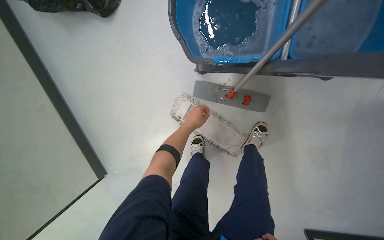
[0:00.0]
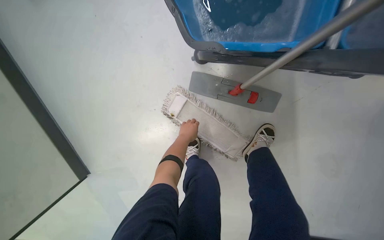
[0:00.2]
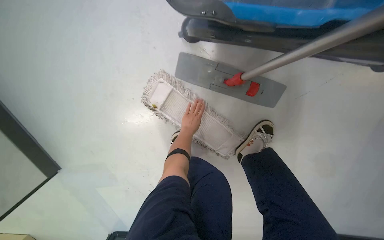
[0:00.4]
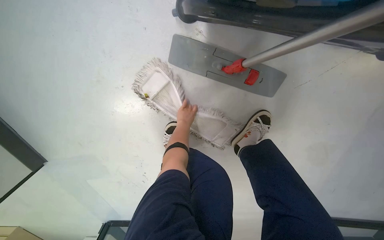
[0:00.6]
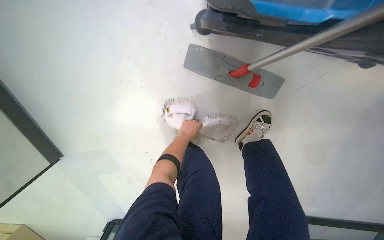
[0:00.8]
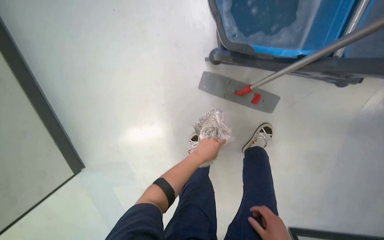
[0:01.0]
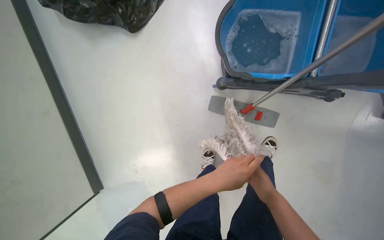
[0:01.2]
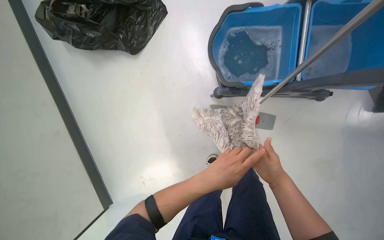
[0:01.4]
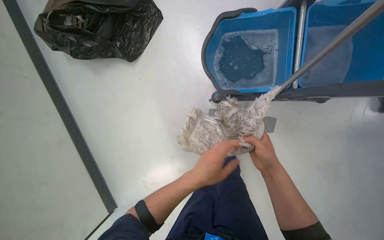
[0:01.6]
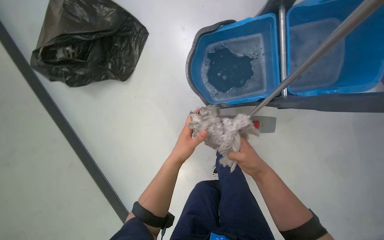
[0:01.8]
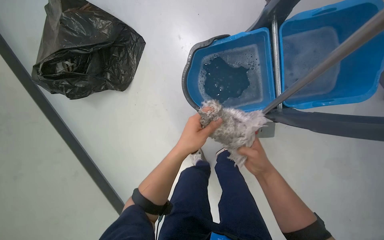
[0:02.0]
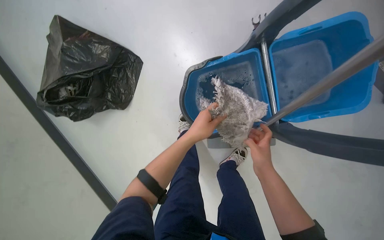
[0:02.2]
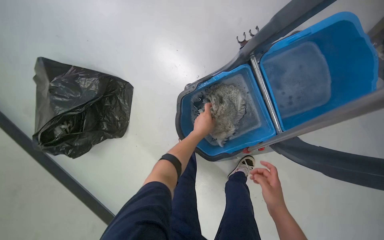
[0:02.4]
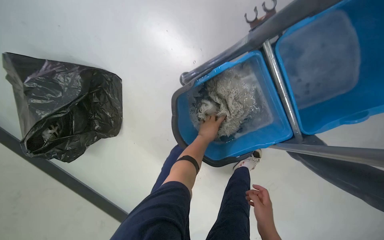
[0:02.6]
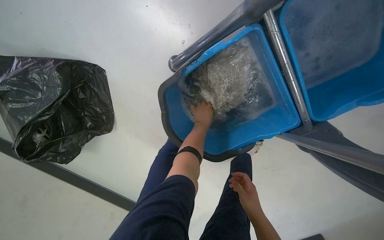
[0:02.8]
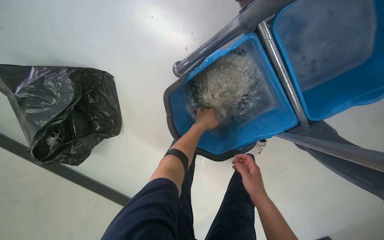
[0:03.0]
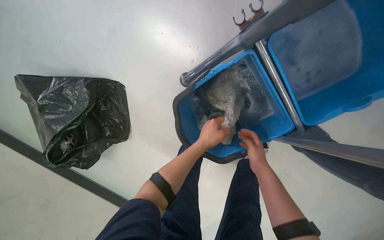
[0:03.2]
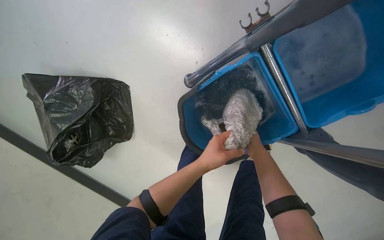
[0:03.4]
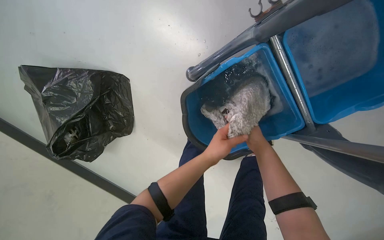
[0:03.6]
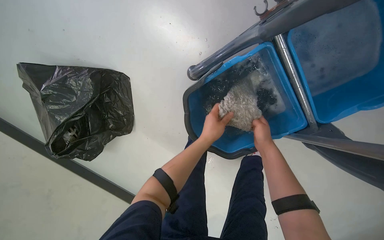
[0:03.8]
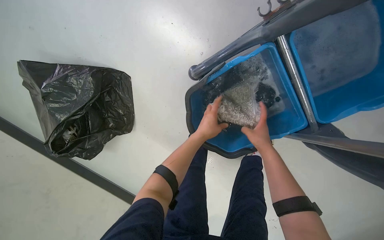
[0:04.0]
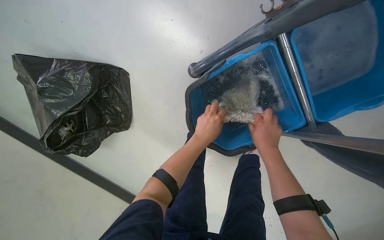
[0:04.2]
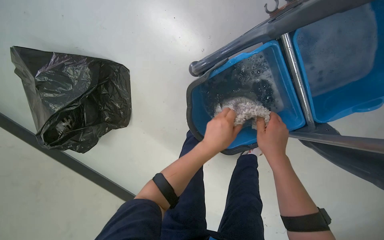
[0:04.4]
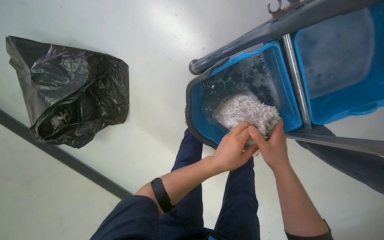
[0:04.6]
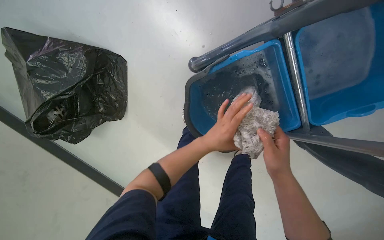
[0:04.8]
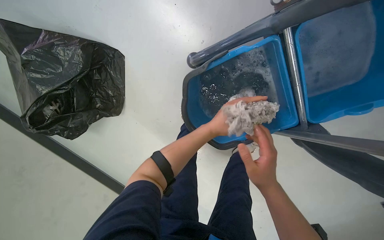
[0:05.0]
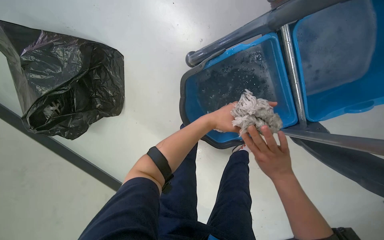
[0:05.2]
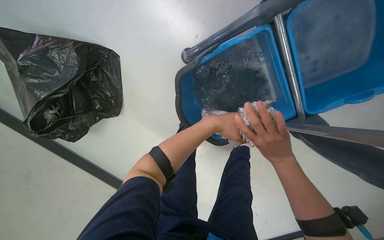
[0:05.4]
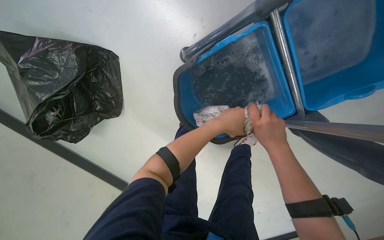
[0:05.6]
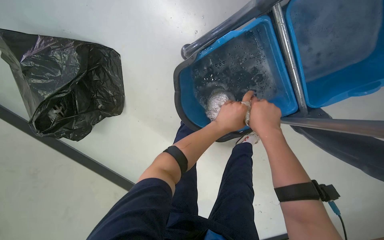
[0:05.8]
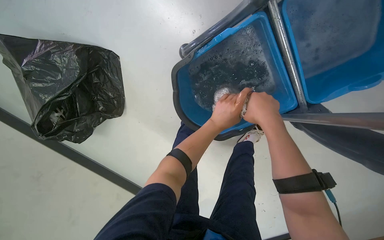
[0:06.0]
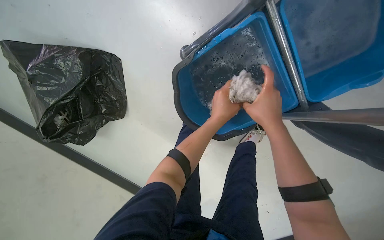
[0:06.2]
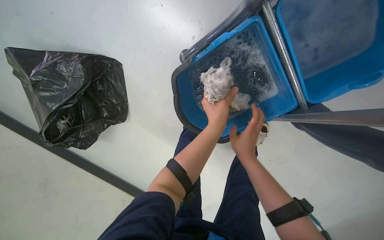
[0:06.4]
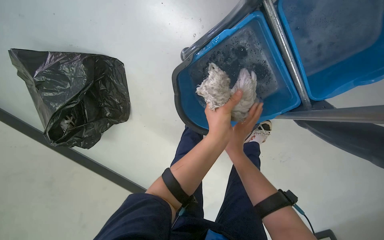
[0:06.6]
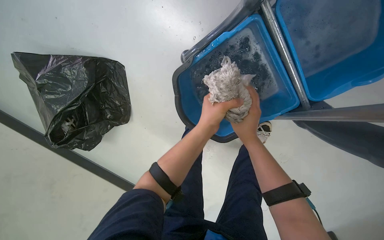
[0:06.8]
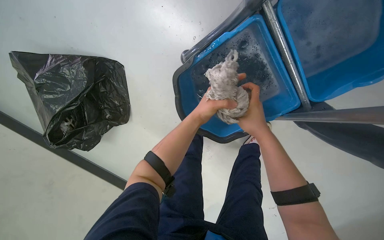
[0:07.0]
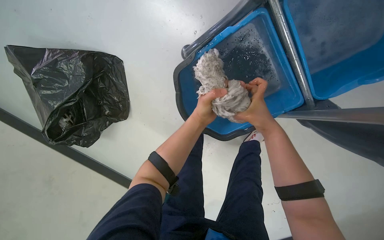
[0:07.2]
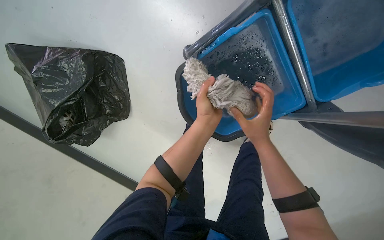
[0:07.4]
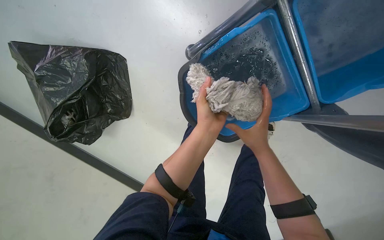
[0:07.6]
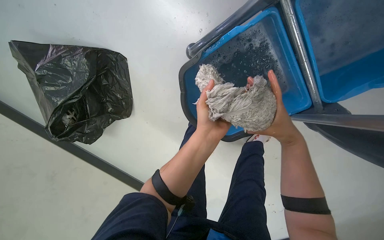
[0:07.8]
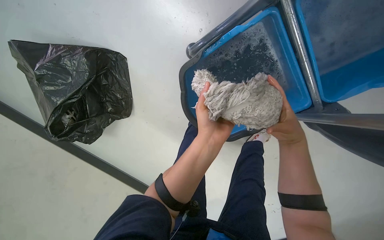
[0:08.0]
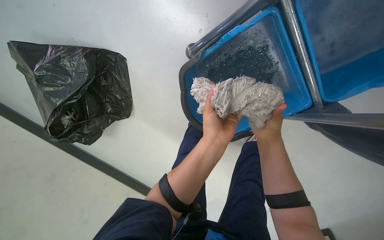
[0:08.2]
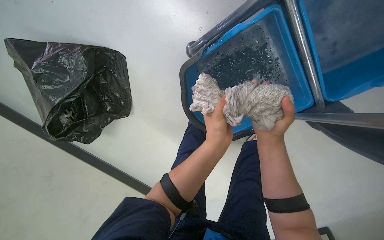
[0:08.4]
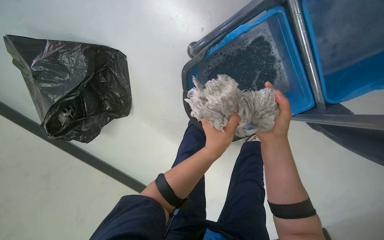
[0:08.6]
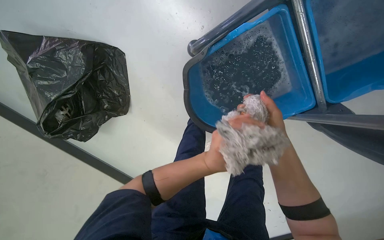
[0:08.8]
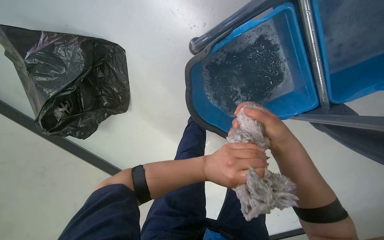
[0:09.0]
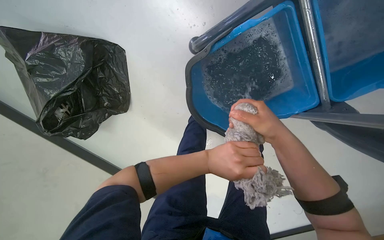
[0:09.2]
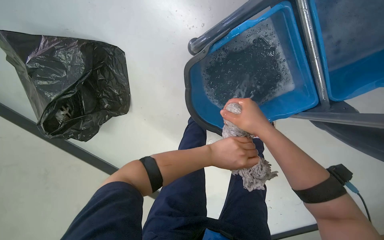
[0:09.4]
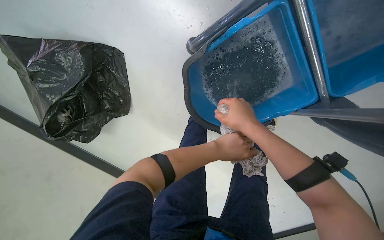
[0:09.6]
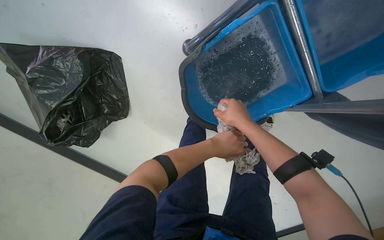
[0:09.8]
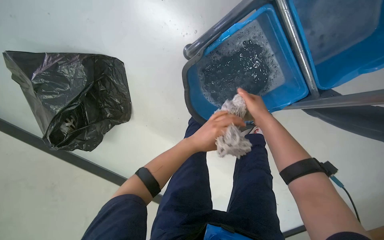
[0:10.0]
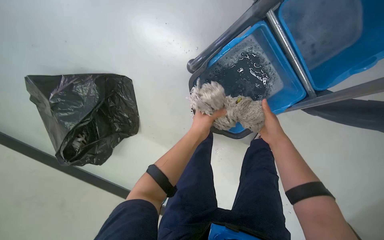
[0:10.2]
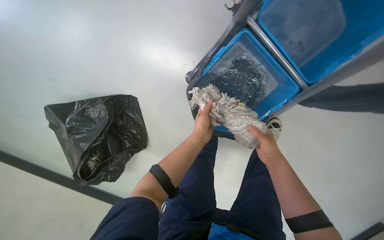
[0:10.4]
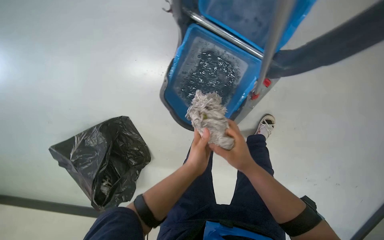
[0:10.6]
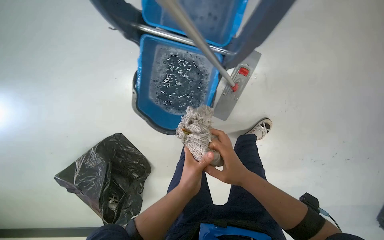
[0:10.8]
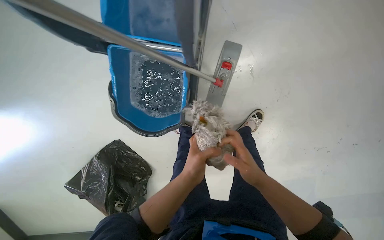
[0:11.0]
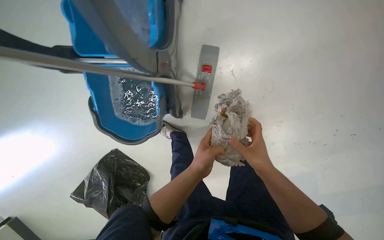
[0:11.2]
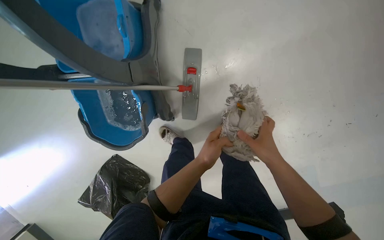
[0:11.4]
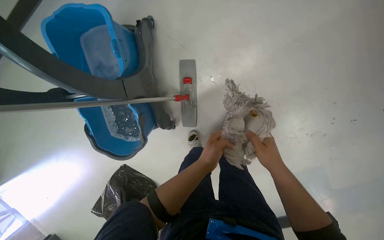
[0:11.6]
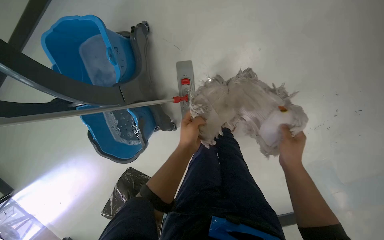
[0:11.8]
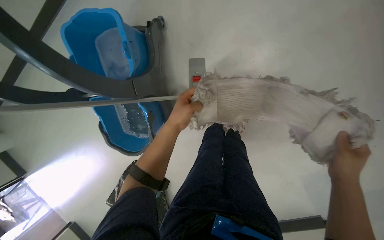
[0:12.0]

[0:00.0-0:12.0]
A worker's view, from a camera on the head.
Job: mopping floor.
The whole recording: Mopping office floor. The worker mops the office floor, moving chairs and opening a glass door to clean the entire area.
0:01.6 to 0:03.0: The camera is carried roughly 50 cm. Everything in view rotates about 35 degrees counterclockwise.
0:03.0 to 0:04.4: The left hand heads nearer to the camera and down the picture, covering some 20 cm, while the right hand goes some 15 cm up the picture and nearer to the camera.
0:06.0 to 0:07.6: The left hand moves nearer and farther over some 10 cm, changing direction 2 times, while the right hand heads farther from the camera and down the picture, covering roughly 10 cm.
0:07.6 to 0:09.0: The right hand swings nearer and farther, approximately 10 cm each way, with 2 reversals. The left hand heads down the picture, covering approximately 10 cm, and goes farther from the camera and returns, approximately 10 cm each way.
0:09.0 to 0:10.4: The view tips upward by some 15 degrees. The right hand moves down the picture, about 10 cm. The left hand heads up the picture, covering some 10 cm.
0:10.4 to 0:12.0: The camera is carried about 80 cm. The view swings approximately 25 degrees to the left. The scene rotates counterclockwise by some 45 degrees.

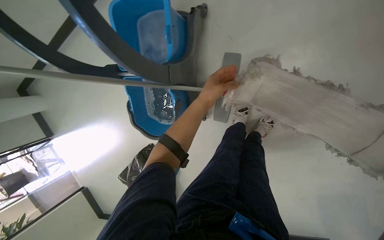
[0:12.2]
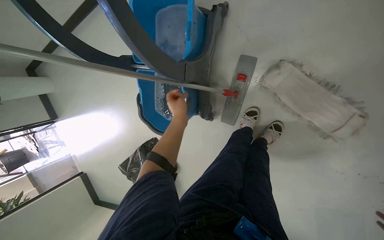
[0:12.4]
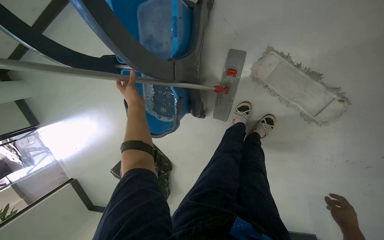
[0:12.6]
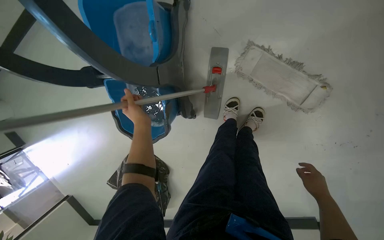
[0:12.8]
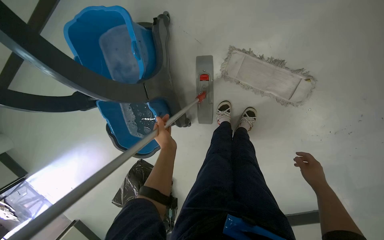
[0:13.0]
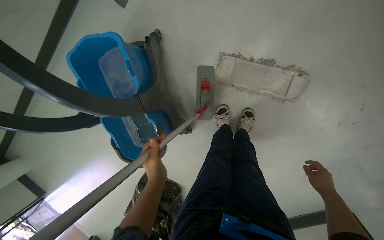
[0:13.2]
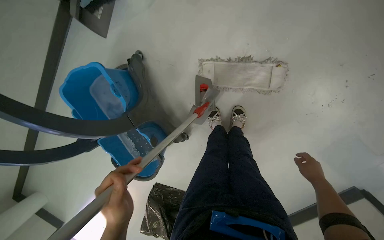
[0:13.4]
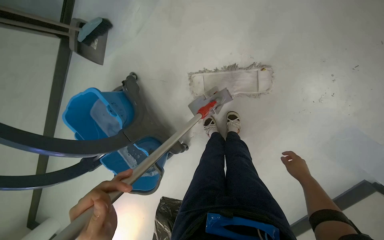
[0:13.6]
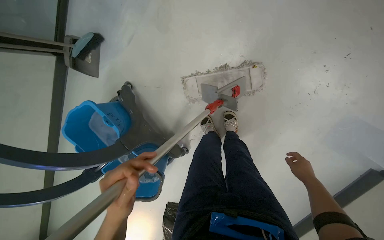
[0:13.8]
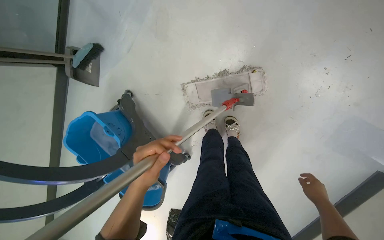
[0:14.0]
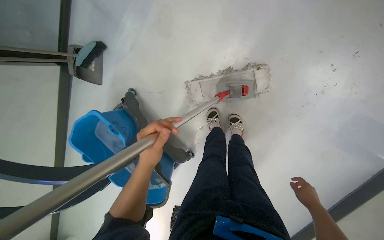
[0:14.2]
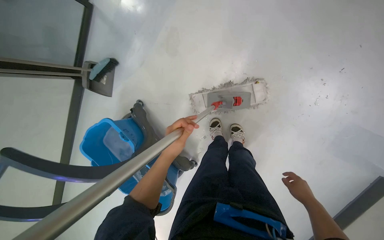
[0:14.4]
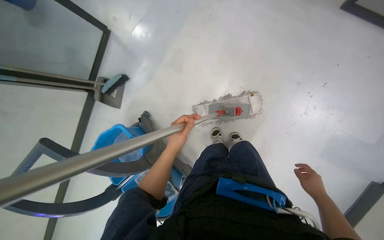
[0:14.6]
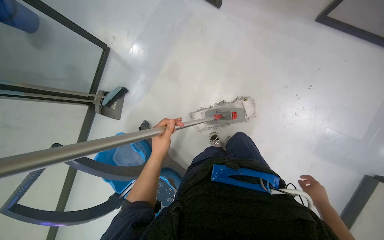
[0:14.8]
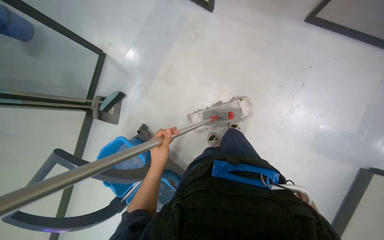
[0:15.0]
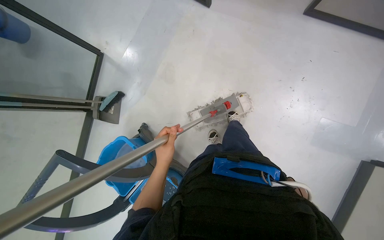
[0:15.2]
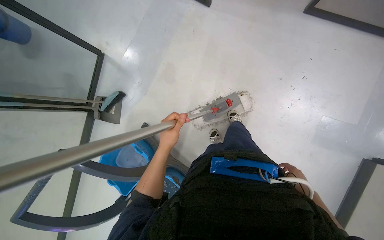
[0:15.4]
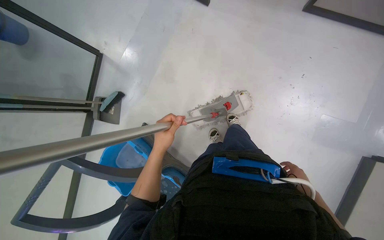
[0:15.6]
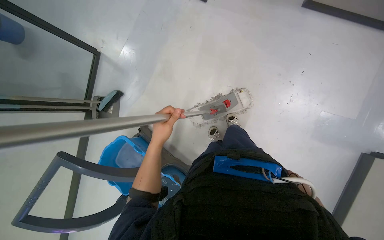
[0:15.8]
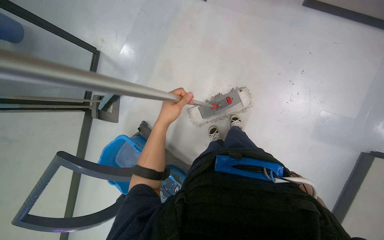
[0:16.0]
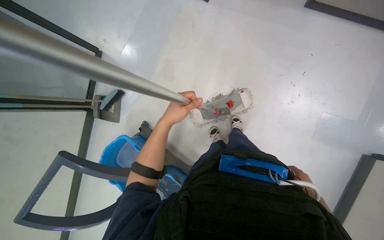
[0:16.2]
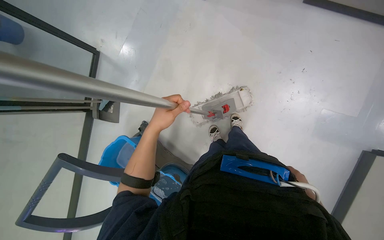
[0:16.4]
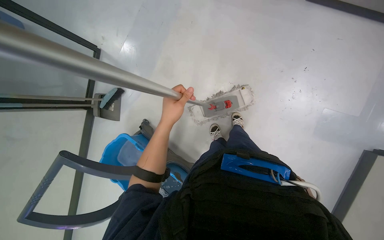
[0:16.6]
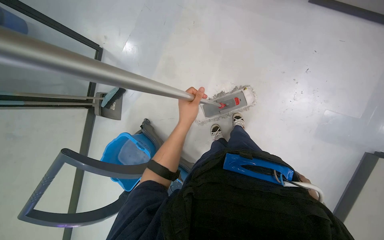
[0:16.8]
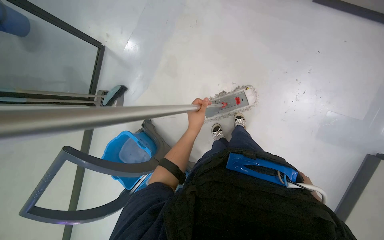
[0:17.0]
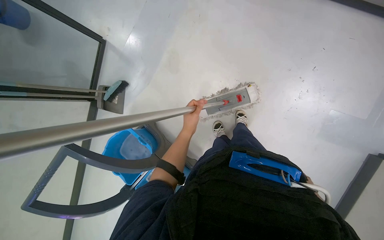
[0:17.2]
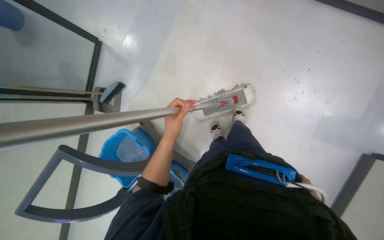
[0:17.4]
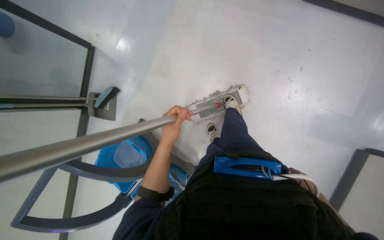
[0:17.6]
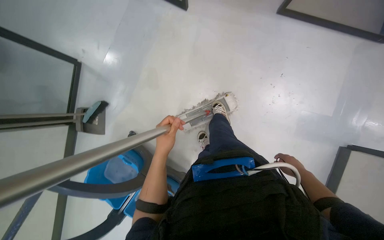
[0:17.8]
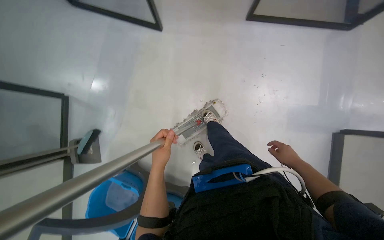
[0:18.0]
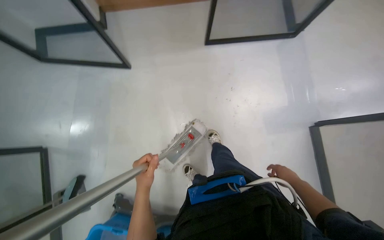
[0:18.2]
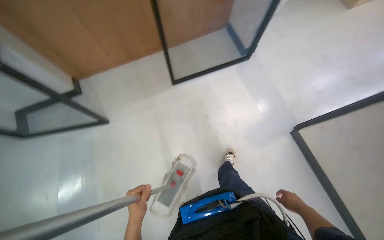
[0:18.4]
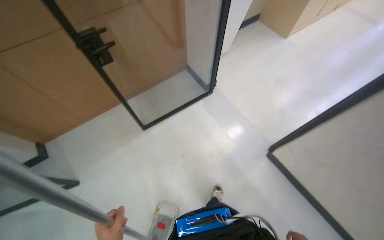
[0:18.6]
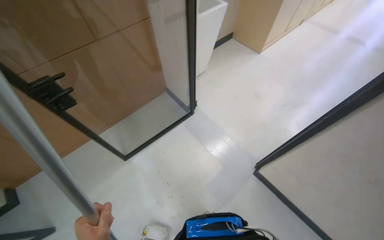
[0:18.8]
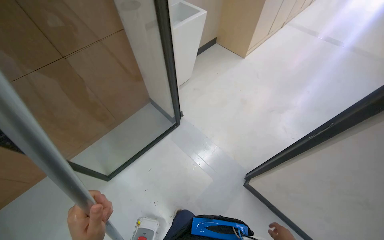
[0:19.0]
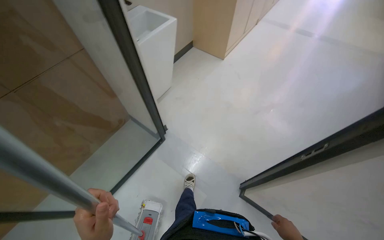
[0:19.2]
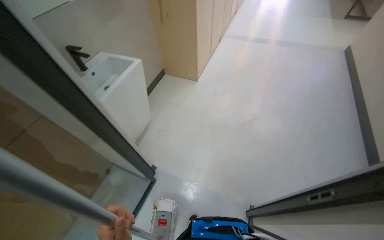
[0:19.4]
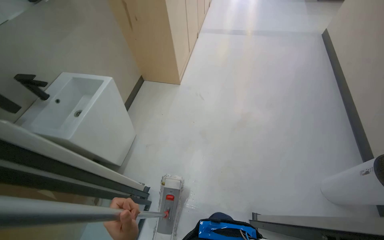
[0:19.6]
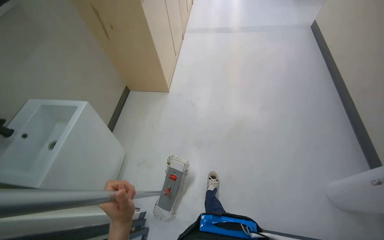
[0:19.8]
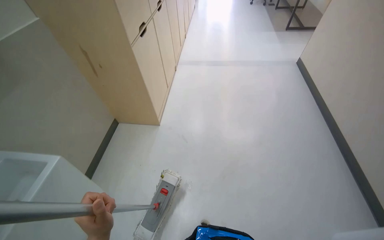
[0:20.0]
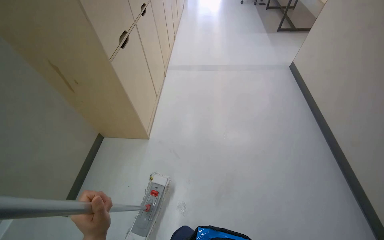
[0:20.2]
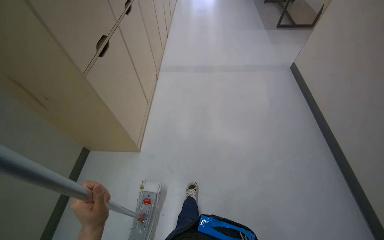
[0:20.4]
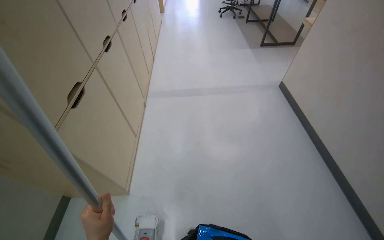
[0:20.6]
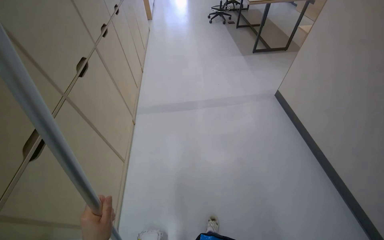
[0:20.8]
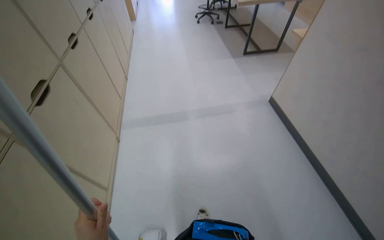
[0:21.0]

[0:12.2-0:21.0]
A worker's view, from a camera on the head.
Job: mopping floor.
The whole recording: Mopping office floor. The worker mops the office floor, moving chairs and opening a glass door to clean the entire area.
0:12.2 to 0:13.6: Everything in view rotates approximately 35 degrees counterclockwise.
0:13.6 to 0:15.2: The view tips upward by some 15 degrees. The left hand shifts roughly 15 cm up the picture. The right hand goes some 20 cm down the picture.
0:15.2 to 0:16.6: The left hand travels up the picture by approximately 10 cm.
0:16.6 to 0:18.0: The left hand travels farther from the camera and back again, approximately 15 cm each way.
